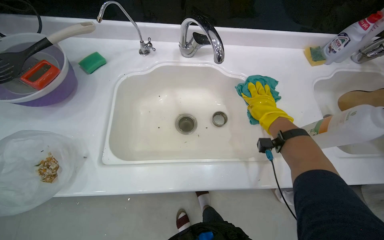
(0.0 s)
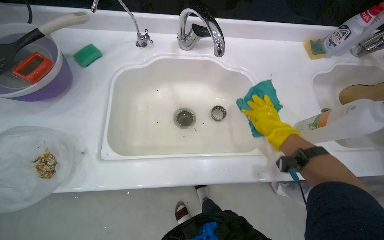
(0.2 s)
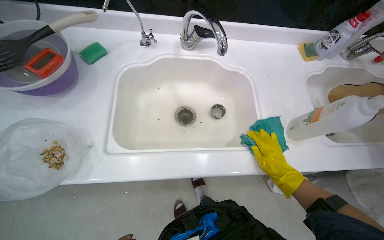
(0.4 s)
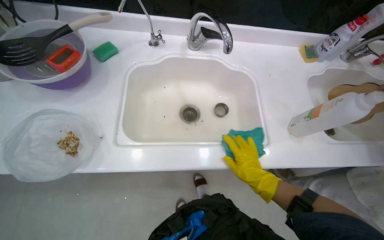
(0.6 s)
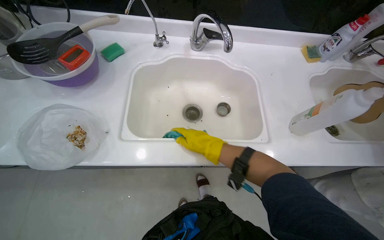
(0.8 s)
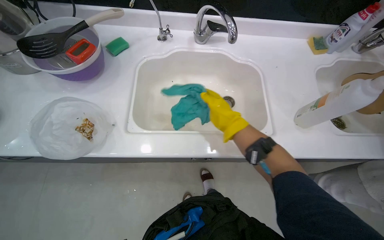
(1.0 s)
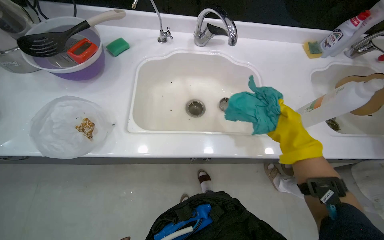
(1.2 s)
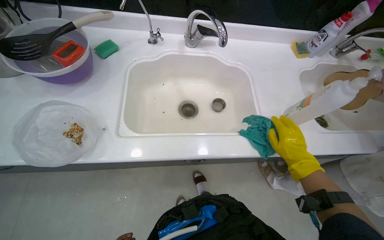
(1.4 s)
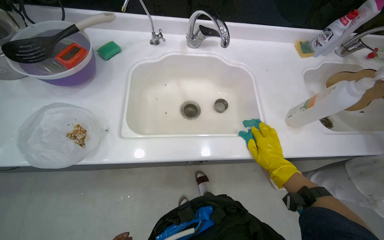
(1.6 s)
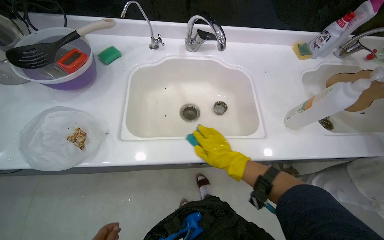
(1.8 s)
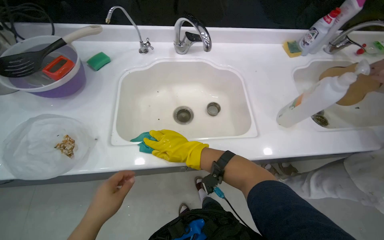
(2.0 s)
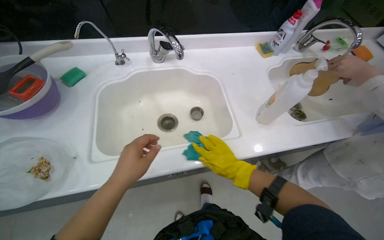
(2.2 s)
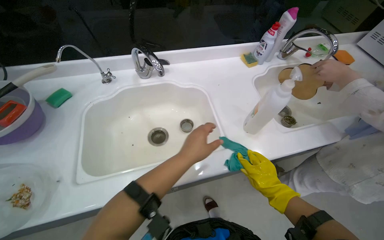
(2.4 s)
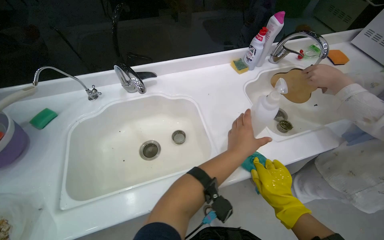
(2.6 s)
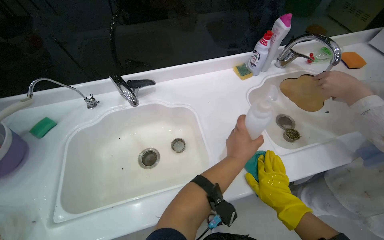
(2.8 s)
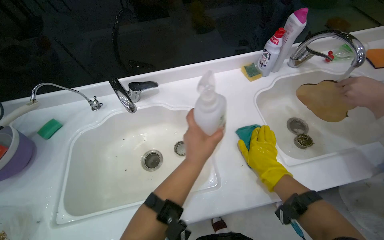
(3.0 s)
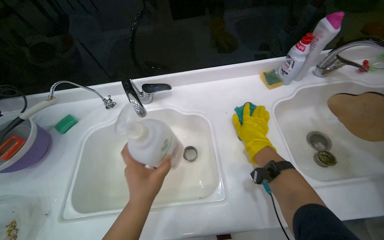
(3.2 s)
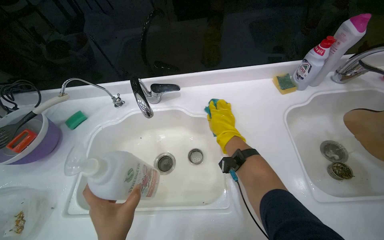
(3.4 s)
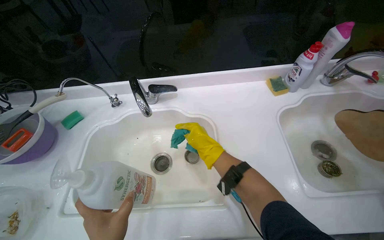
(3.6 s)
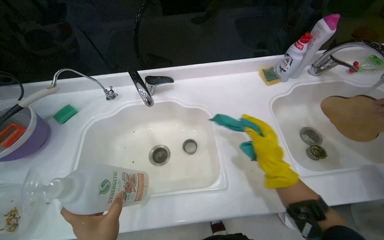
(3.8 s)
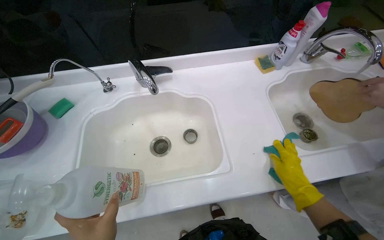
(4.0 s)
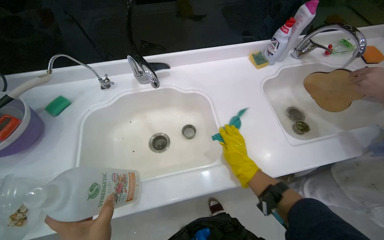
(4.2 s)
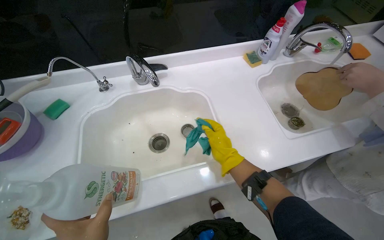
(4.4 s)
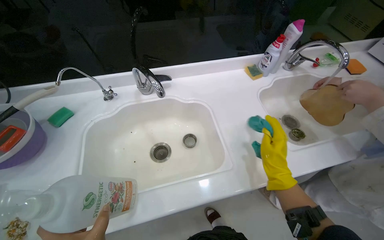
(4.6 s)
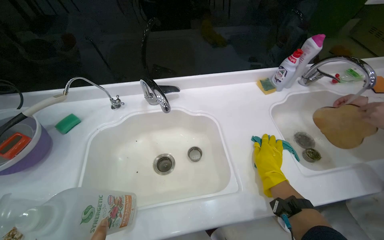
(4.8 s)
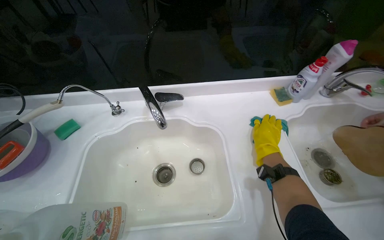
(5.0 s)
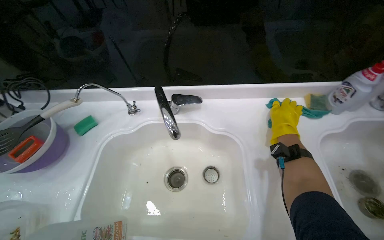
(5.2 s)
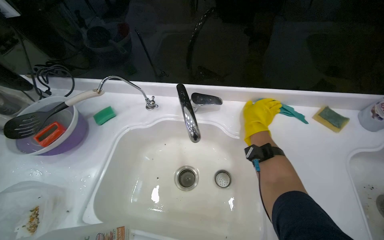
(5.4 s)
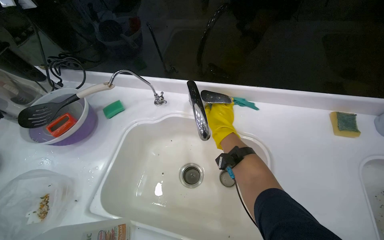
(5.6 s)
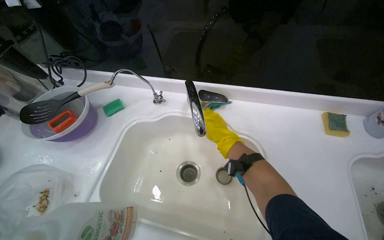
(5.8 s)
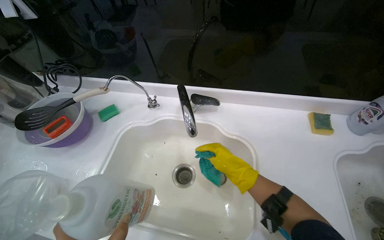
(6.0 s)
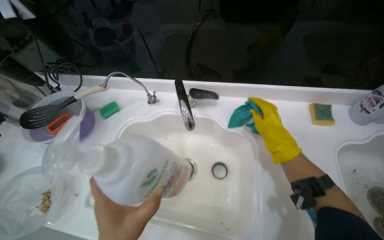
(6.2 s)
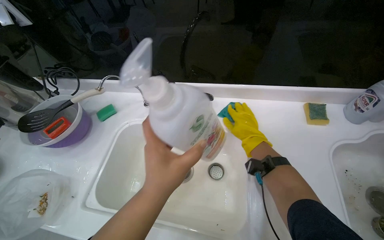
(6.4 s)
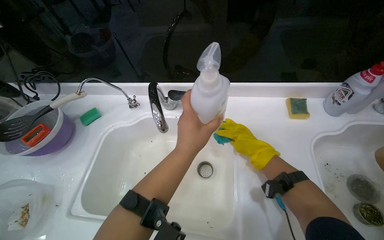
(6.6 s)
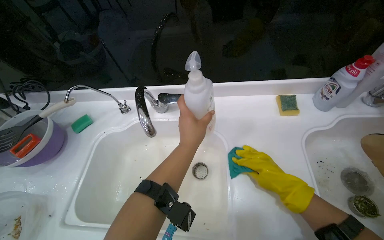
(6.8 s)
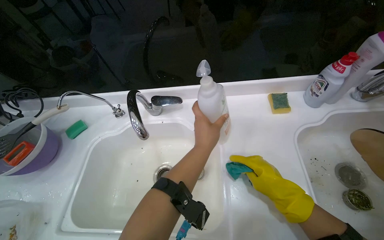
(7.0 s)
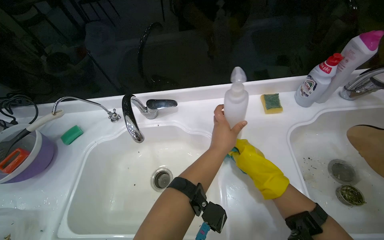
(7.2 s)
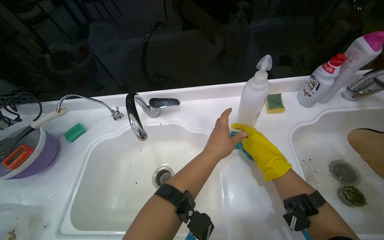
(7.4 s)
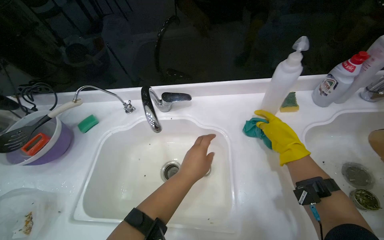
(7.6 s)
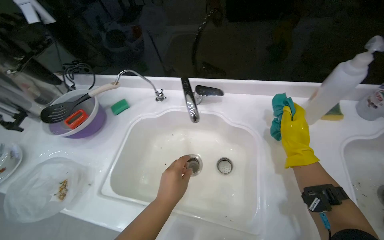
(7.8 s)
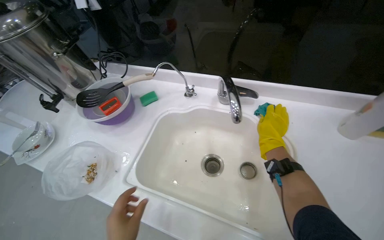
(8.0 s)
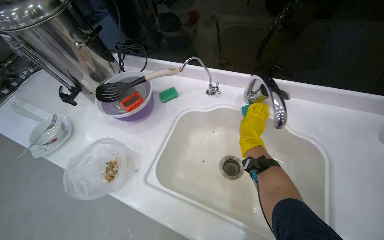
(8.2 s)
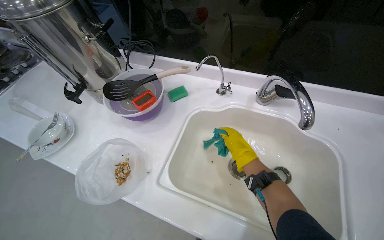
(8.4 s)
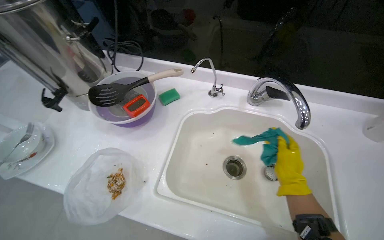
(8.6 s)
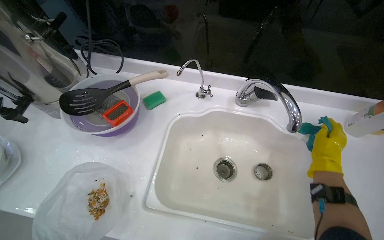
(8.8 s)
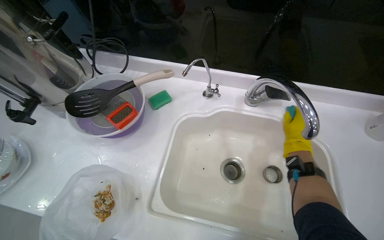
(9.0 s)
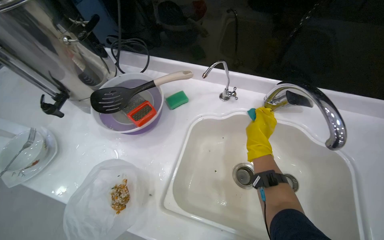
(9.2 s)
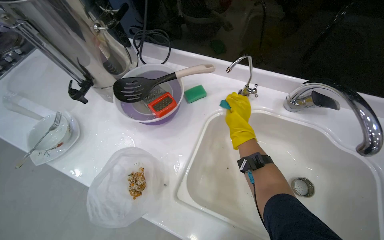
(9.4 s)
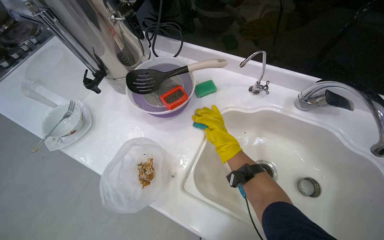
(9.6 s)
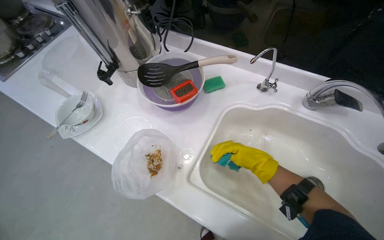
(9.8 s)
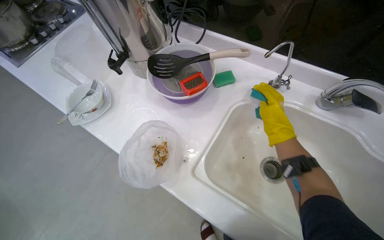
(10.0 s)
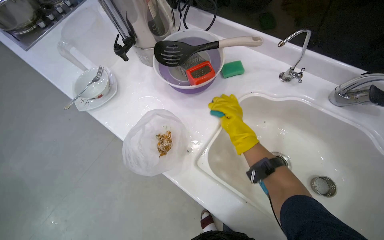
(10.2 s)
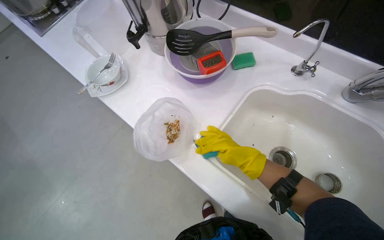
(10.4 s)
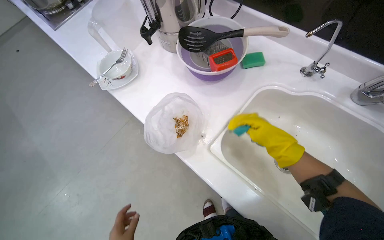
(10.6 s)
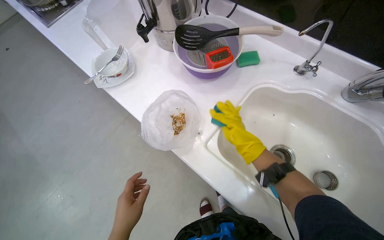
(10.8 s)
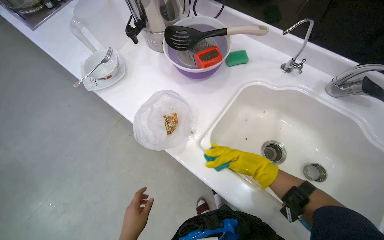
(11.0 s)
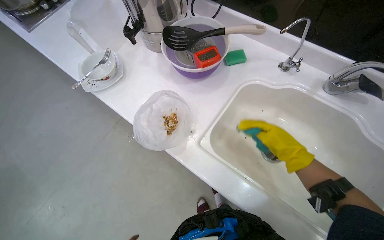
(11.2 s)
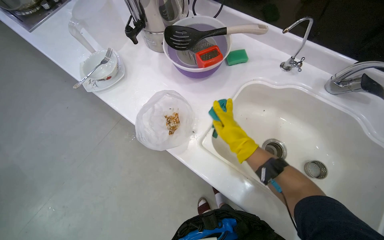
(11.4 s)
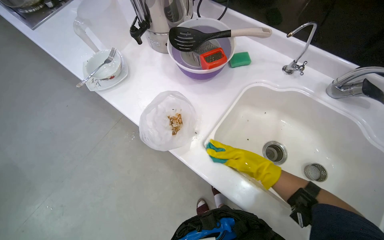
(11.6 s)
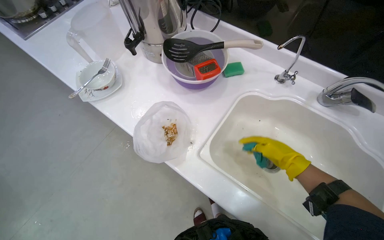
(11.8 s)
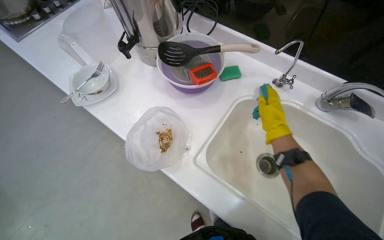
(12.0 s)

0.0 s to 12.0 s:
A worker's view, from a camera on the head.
Job: cleaning kitchen.
The whole recording: Cleaning kitchen counter and sink. The worker cleans the kitchen counter and sinks, removing food scraps and scrubbing the surfaces.
0.0 to 1.6 s: The right hand shifts some 25 cm down the picture, and travels to the left and back again, roughly 25 cm each way.
1.6 to 3.0 s: The right hand reaches approximately 30 cm to the left, then returns.
3.0 to 4.4 s: The right hand goes left and right, approximately 25 cm each way, reversing 2 times.
4.4 to 6.0 s: The head turns to the left by about 25 degrees. The right hand moves some 20 cm to the right and comes back.
6.0 to 7.6 s: The right hand goes up and down the picture, approximately 15 cm each way, reversing 2 times.
7.6 to 9.0 s: The right hand goes left and right, about 20 cm each way, reversing 2 times.
9.0 to 10.4 s: The head rotates roughly 25 degrees to the left. The right hand goes left and right, some 20 cm each way, reversing 2 times.
10.4 to 12.0 s: The right hand moves left and right over approximately 15 cm, changing direction 2 times.

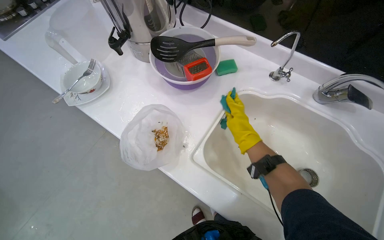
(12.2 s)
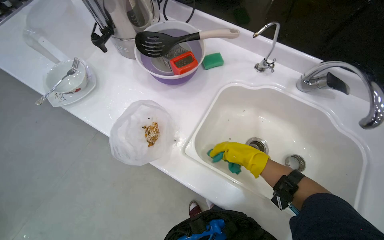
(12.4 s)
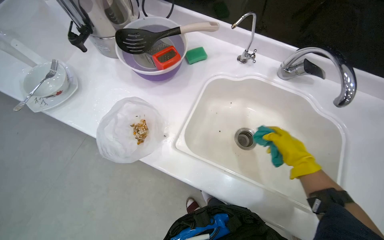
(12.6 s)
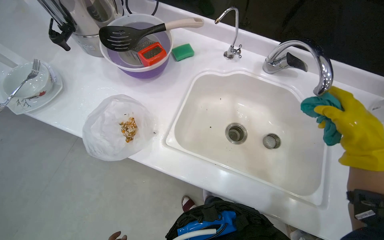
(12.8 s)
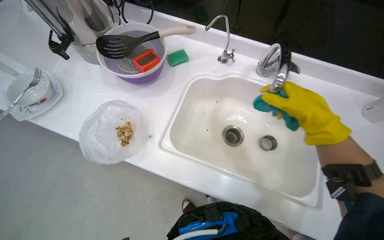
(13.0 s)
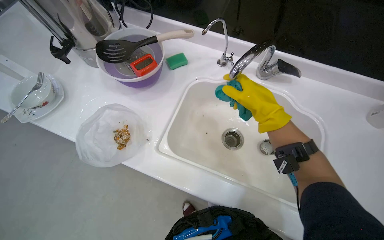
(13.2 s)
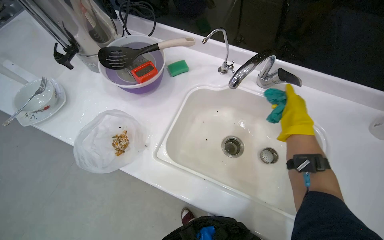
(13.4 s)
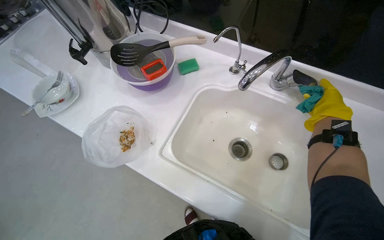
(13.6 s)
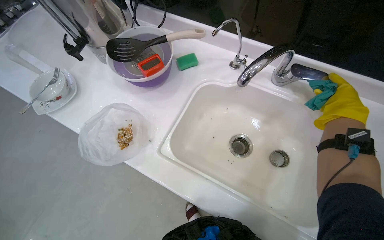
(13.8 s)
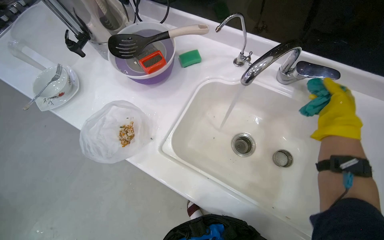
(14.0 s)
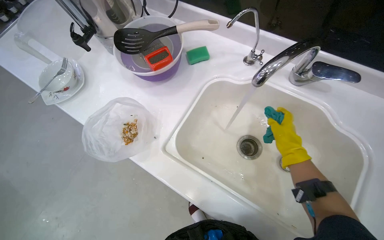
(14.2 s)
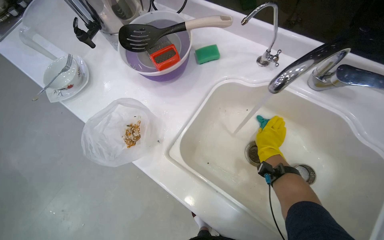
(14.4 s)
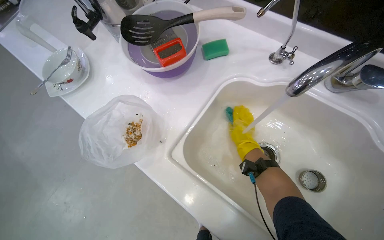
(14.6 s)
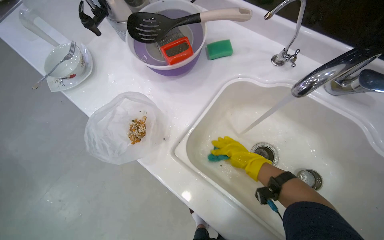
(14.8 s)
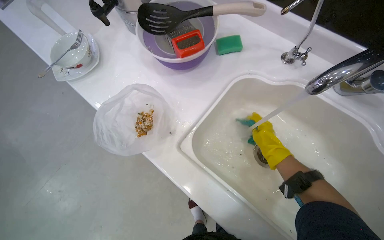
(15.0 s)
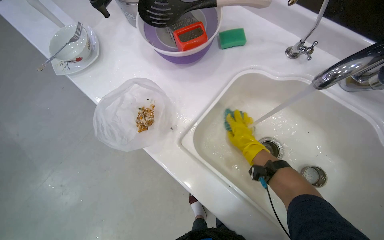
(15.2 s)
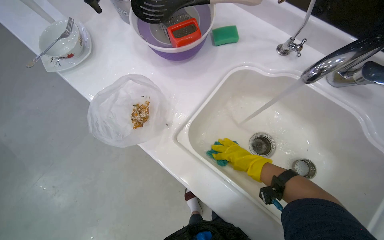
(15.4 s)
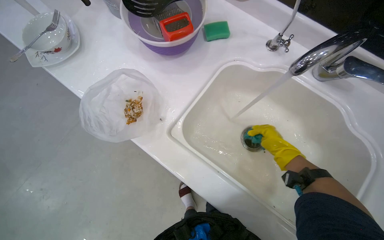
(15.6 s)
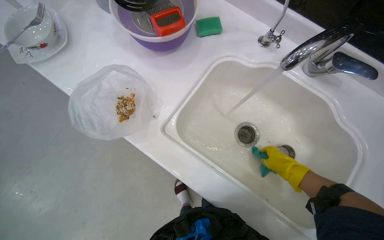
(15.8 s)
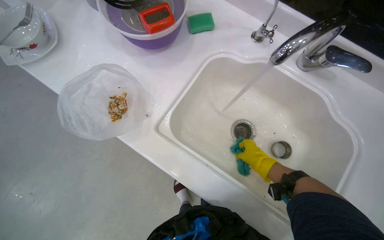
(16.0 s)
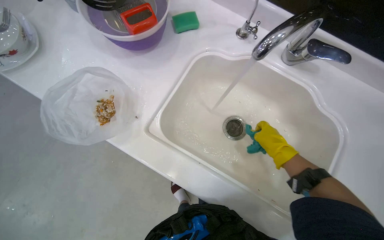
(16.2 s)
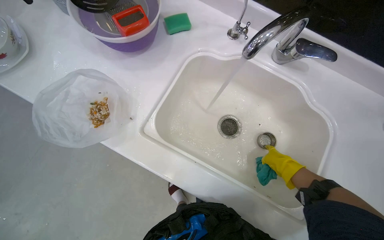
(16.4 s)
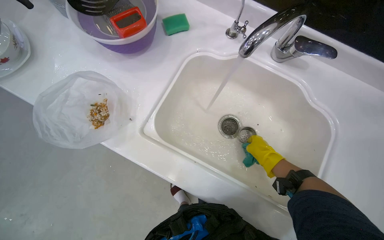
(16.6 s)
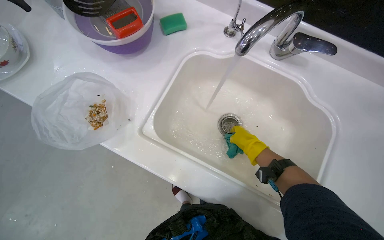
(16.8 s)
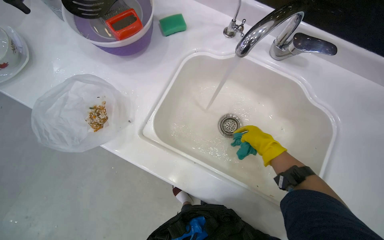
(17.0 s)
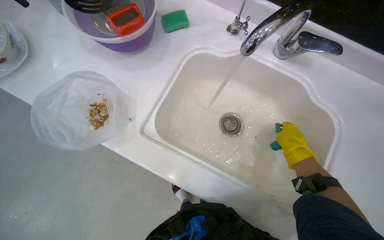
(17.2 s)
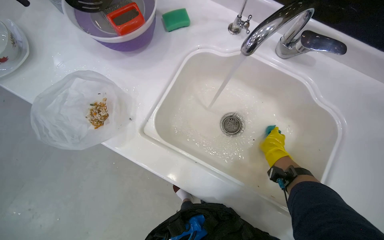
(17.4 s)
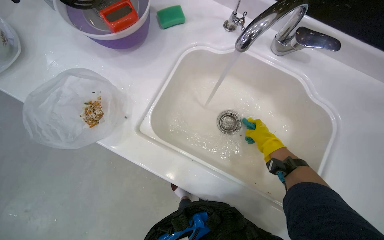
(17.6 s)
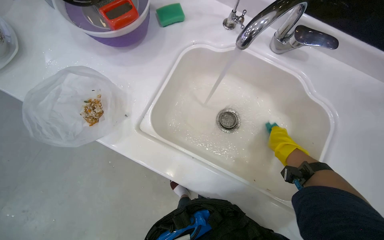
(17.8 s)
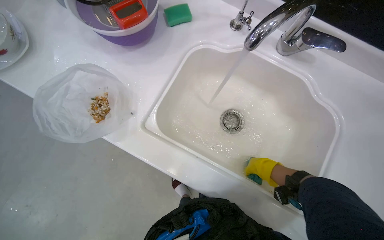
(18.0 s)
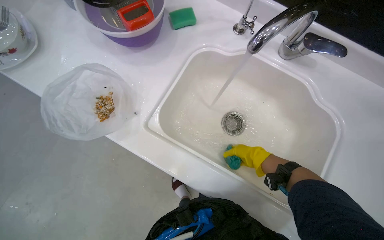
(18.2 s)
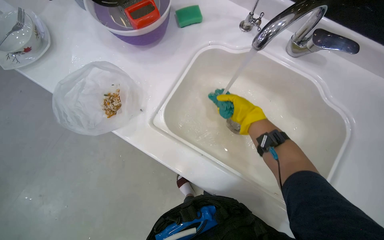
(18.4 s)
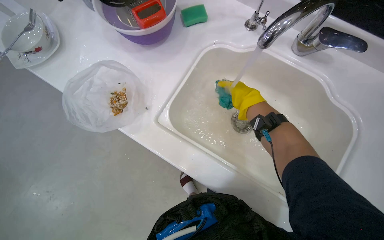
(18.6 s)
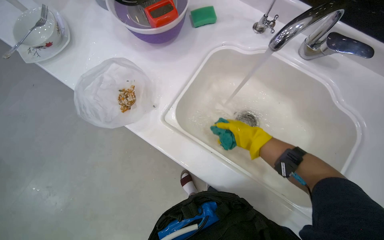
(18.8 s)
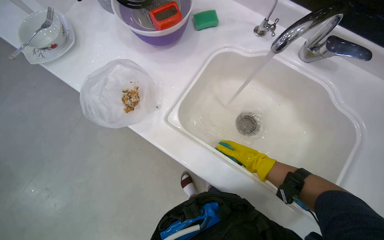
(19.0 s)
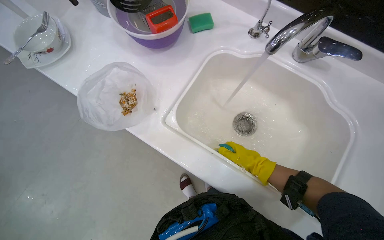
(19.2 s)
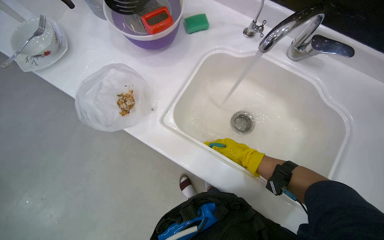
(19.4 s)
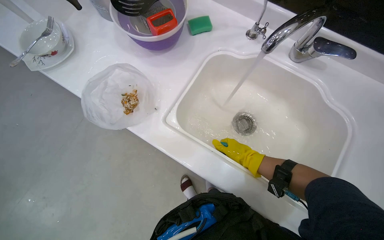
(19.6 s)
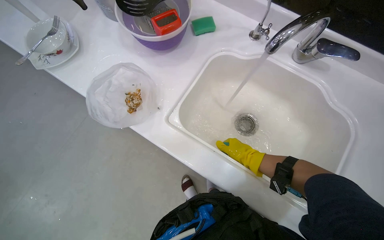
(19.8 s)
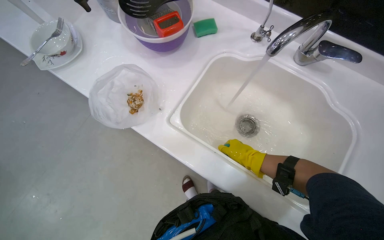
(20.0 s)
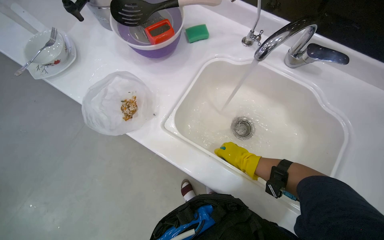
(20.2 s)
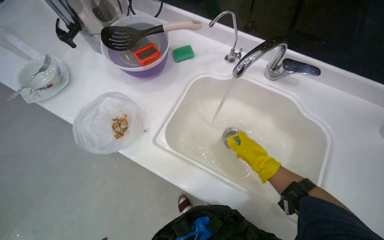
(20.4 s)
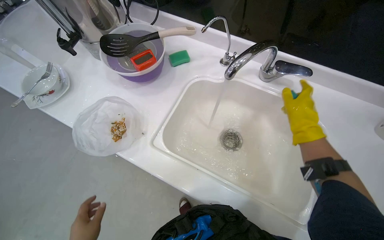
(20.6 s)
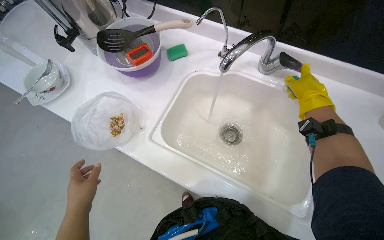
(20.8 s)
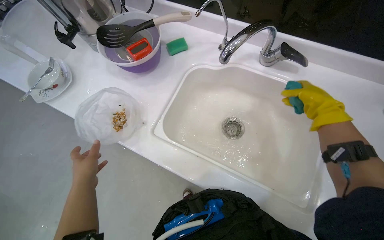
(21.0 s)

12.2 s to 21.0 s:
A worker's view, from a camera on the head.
Job: cleaning kitchen.
The whole recording: Cleaning kitchen counter and sink. The worker cleans the kitchen counter and sinks, removing food scraps and scrubbing the surfaces.
12.2 to 13.6 s: The right hand swings left and right, roughly 20 cm each way, with 2 reversals.
13.6 to 15.2 s: The right hand goes some 35 cm farther from the camera and to the left.
15.2 to 16.6 s: The right hand moves to the right, about 20 cm.
16.6 to 18.0 s: The right hand reaches roughly 10 cm to the right, then returns.
18.0 to 19.6 s: The right hand moves to the left, roughly 15 cm, and reaches about 20 cm up the picture, then returns.
19.6 to 21.0 s: The right hand shifts about 30 cm to the right and up the picture.
